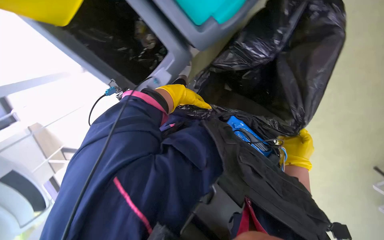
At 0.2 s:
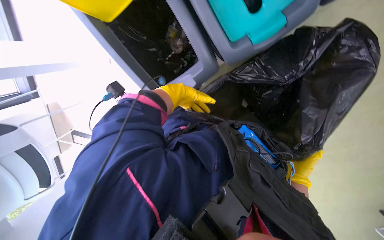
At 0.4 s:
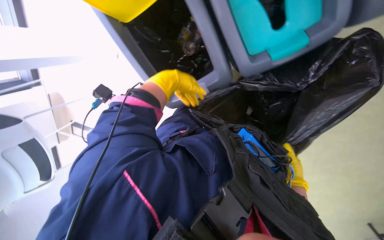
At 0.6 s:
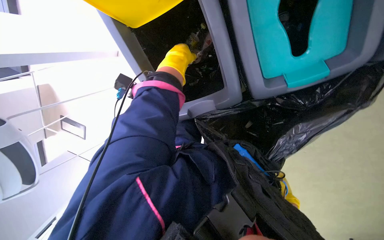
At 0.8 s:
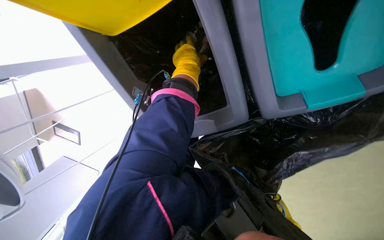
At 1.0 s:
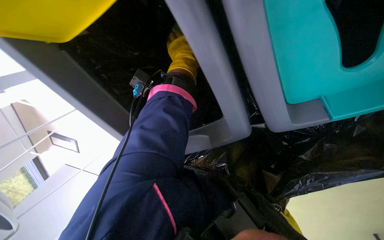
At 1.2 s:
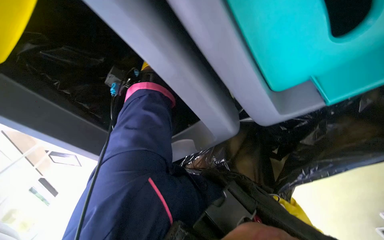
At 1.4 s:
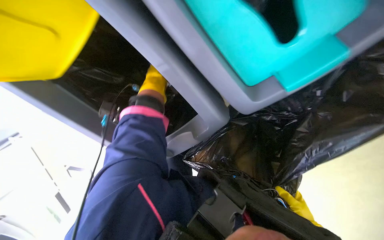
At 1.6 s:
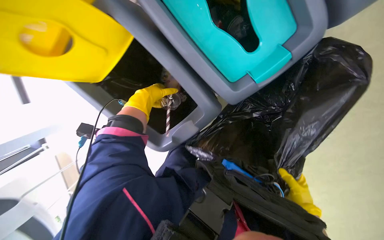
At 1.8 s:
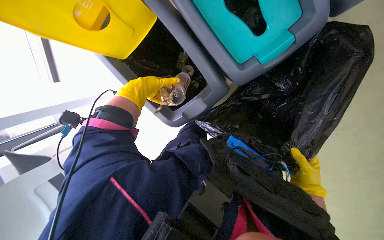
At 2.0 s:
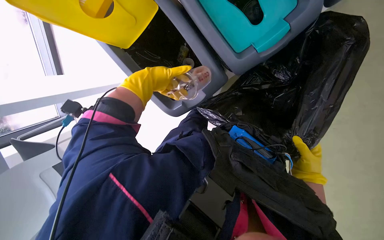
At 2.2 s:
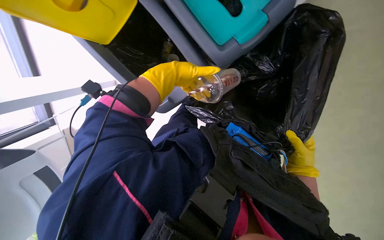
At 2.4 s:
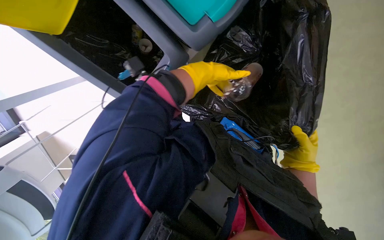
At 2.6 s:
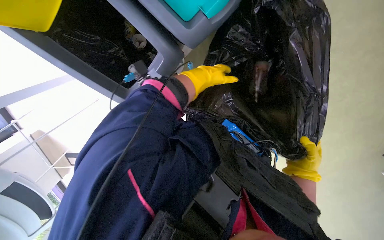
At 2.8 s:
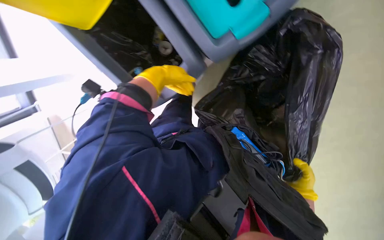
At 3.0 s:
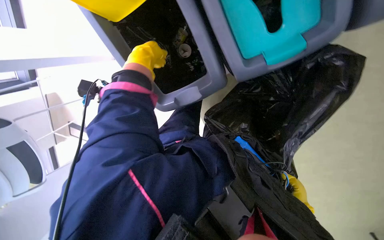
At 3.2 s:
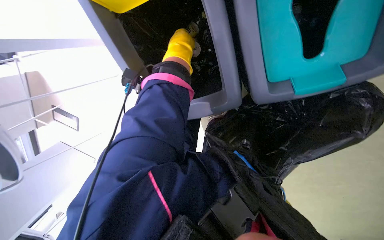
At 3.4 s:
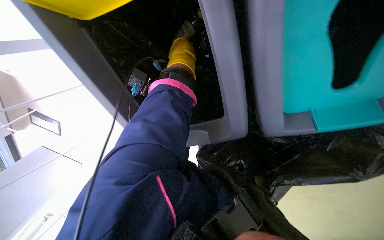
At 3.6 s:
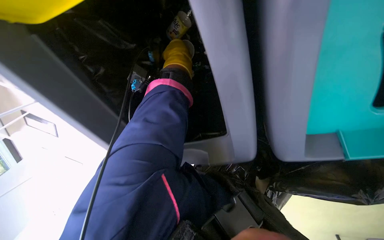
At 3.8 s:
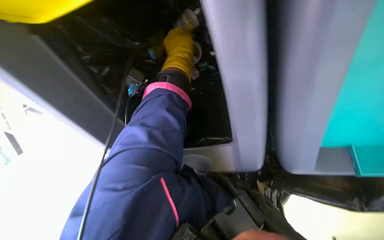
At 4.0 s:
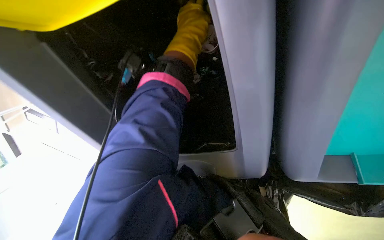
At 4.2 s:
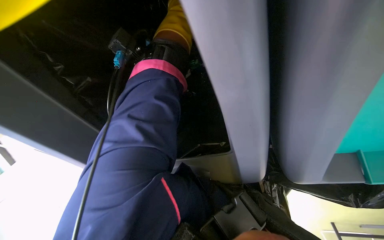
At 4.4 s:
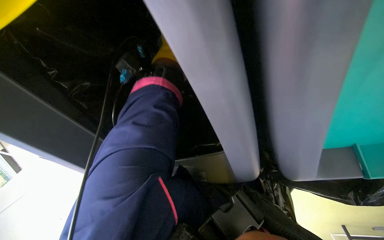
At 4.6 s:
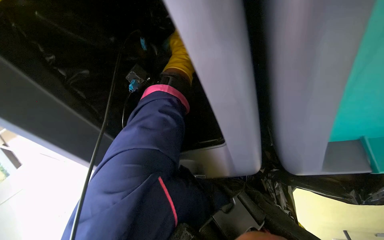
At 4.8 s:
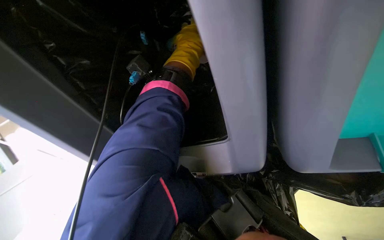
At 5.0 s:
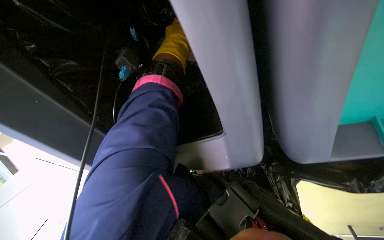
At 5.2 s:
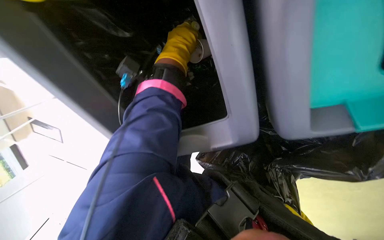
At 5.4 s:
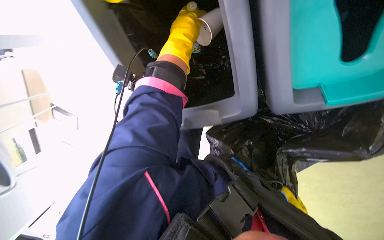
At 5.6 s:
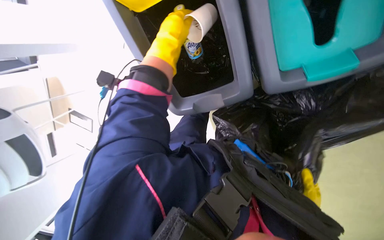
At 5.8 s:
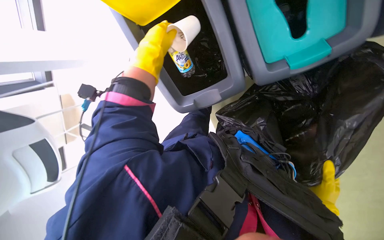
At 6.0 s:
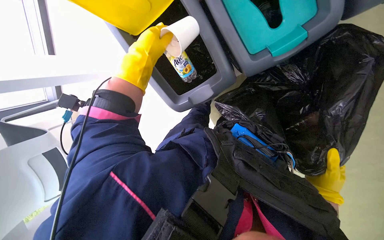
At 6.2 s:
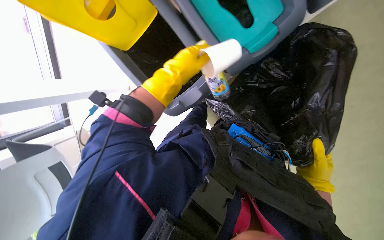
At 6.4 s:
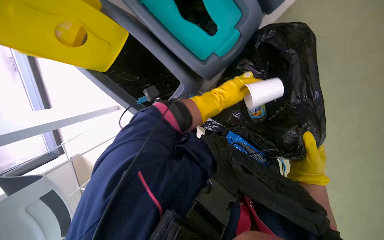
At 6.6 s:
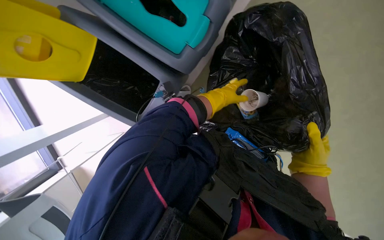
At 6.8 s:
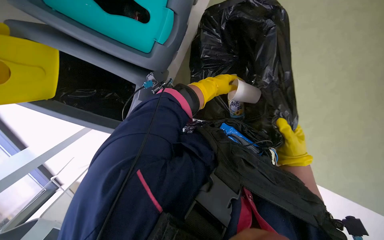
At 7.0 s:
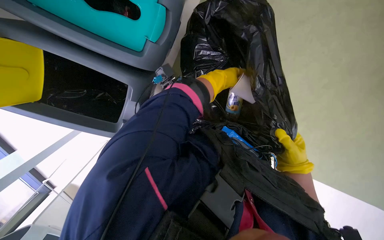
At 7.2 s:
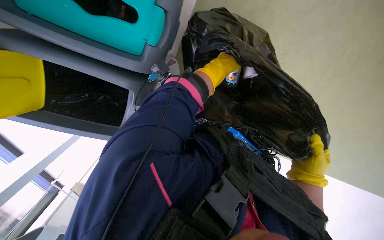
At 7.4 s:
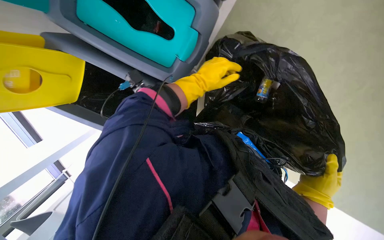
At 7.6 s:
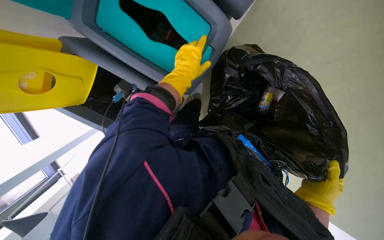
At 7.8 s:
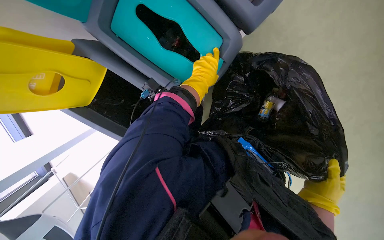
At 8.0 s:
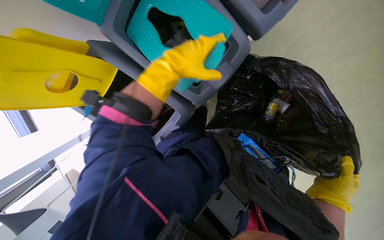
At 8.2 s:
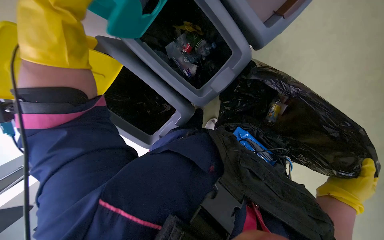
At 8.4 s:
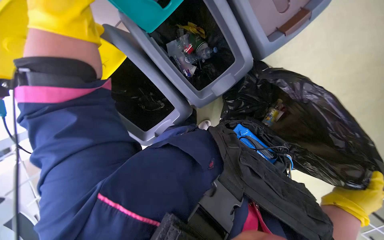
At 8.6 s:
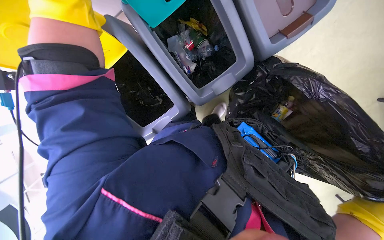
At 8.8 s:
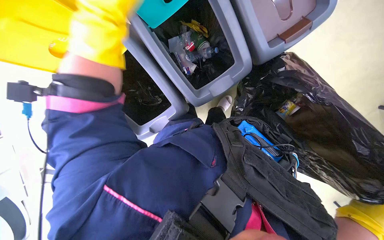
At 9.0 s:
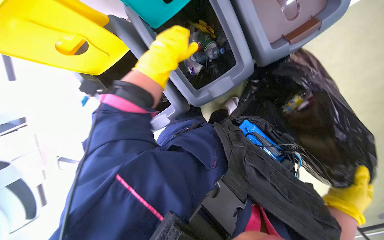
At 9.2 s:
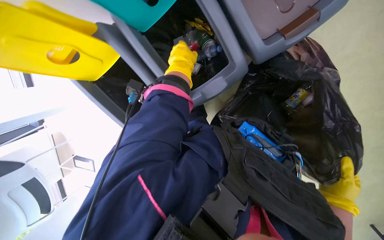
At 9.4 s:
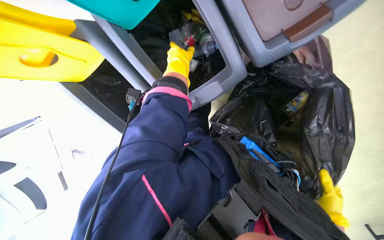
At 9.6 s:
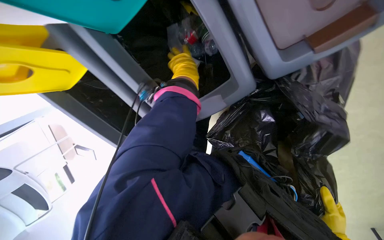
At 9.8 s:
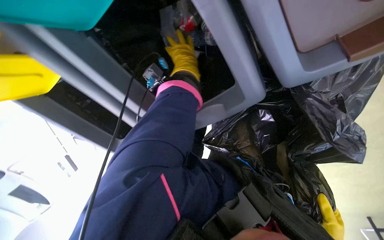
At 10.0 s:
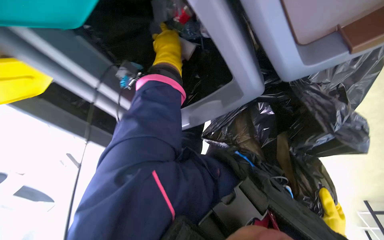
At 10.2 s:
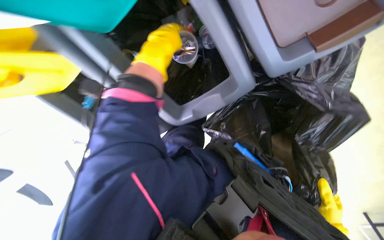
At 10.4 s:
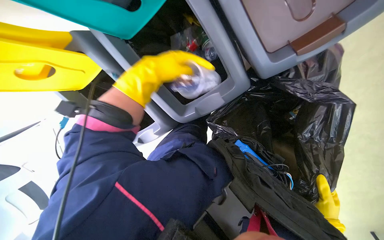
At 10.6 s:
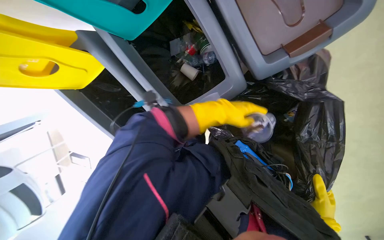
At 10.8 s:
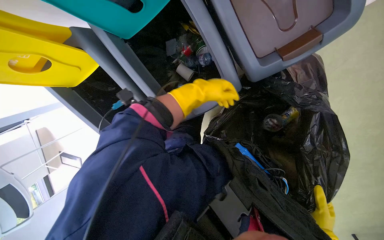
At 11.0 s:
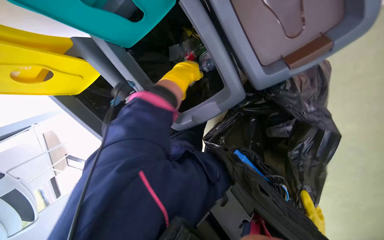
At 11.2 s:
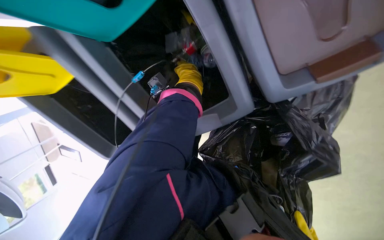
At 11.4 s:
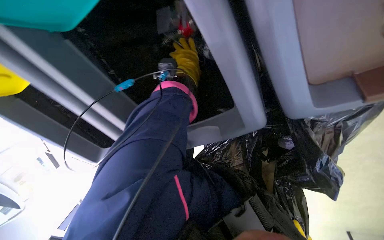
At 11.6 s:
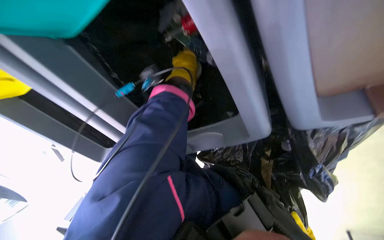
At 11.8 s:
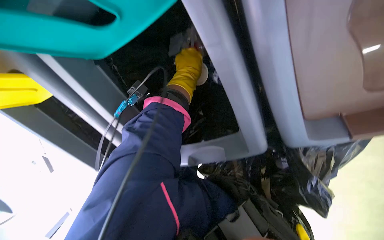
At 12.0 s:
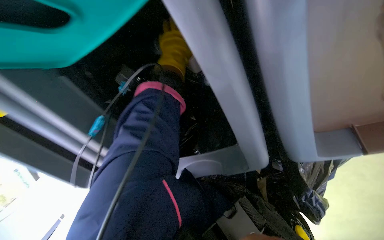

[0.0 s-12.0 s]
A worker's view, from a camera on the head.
Job: managing trash.
The whole recording: Collecting items from recycling bins. The worker collects various items from recycling bins and places them into a trash bag.
0.0 to 1.6 s: The left hand heads to the left, covering roughly 15 cm.
1.6 to 3.0 s: The left hand goes roughly 15 cm up the picture and nearer to the camera, and moves approximately 25 cm to the right and comes back.
3.0 to 4.4 s: The left hand moves up the picture and to the right, some 15 cm, and travels farther from the camera and back again, about 10 cm each way.
4.4 to 6.0 s: The left hand moves down the picture, roughly 10 cm, and reaches about 10 cm farther from the camera, then returns.
6.0 to 7.6 s: The right hand is displaced nearer to the camera and to the left by roughly 25 cm.
9.0 to 10.4 s: The left hand reaches about 15 cm farther from the camera, then returns.
10.4 to 12.0 s: The left hand reaches about 30 cm farther from the camera, then returns.

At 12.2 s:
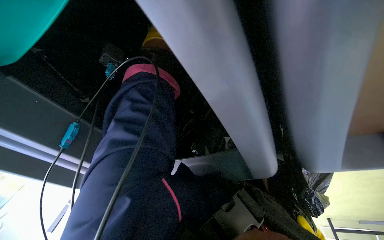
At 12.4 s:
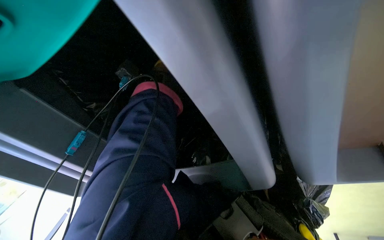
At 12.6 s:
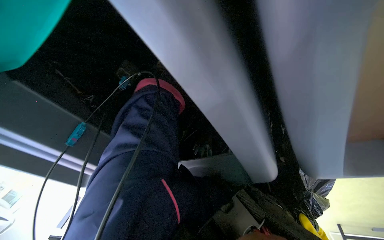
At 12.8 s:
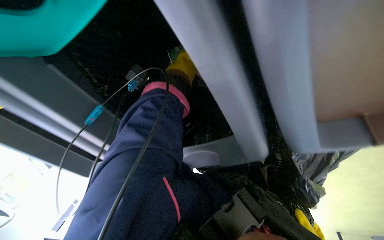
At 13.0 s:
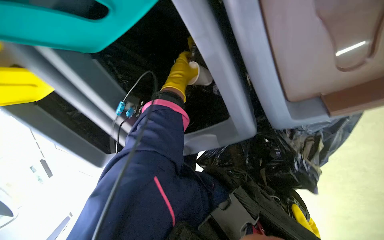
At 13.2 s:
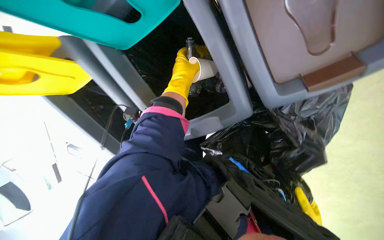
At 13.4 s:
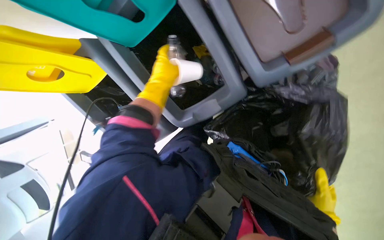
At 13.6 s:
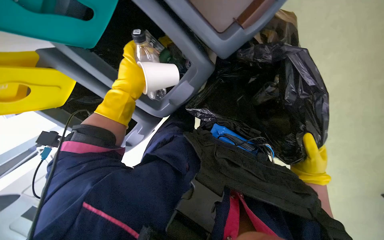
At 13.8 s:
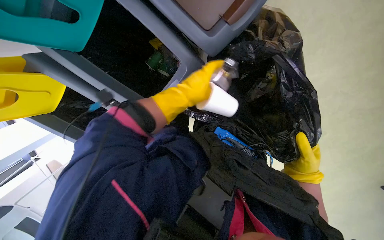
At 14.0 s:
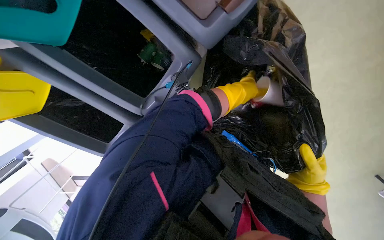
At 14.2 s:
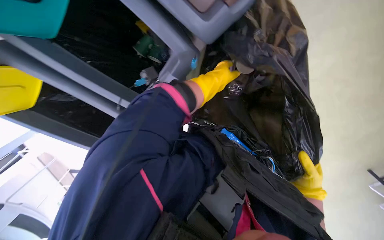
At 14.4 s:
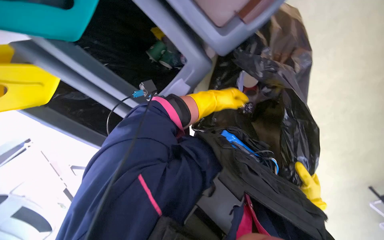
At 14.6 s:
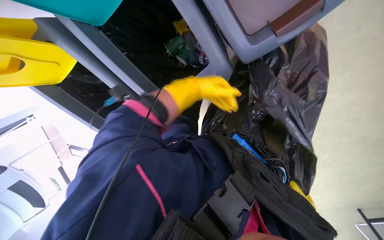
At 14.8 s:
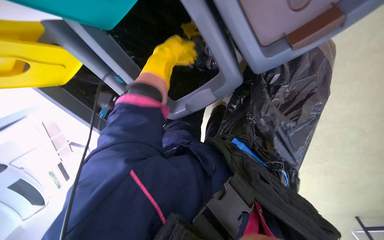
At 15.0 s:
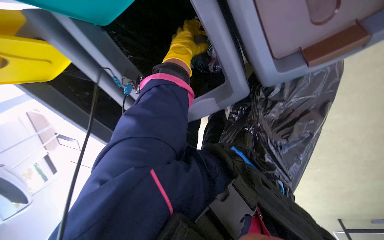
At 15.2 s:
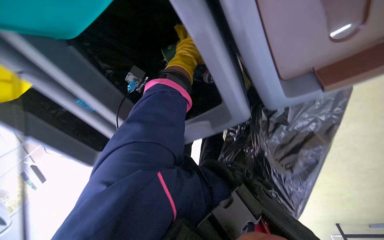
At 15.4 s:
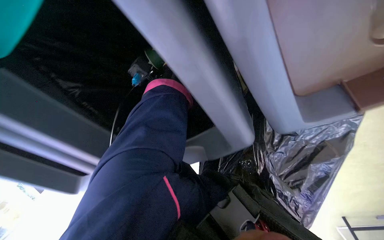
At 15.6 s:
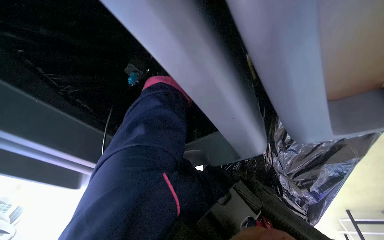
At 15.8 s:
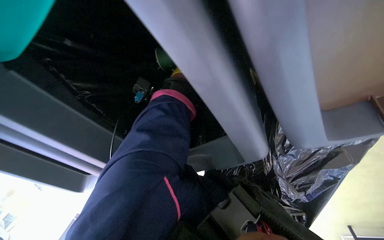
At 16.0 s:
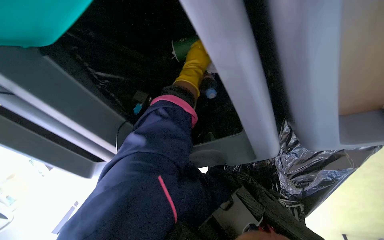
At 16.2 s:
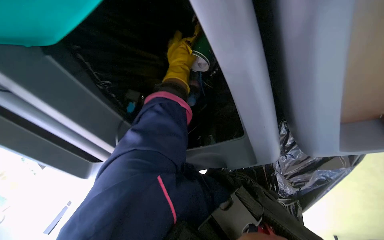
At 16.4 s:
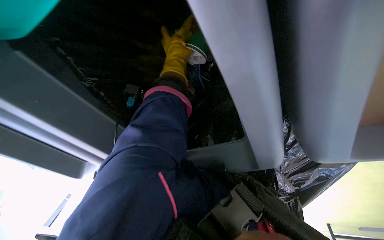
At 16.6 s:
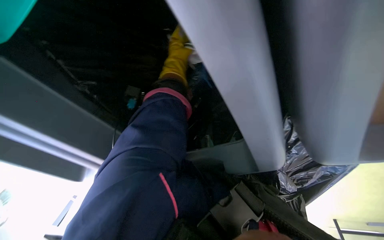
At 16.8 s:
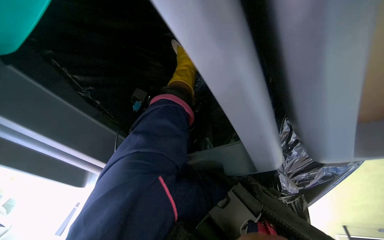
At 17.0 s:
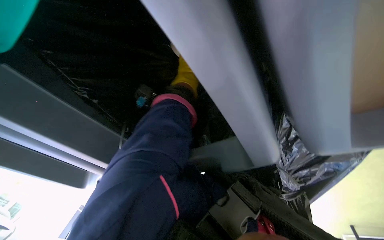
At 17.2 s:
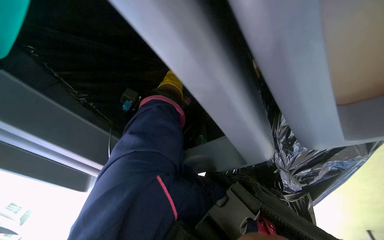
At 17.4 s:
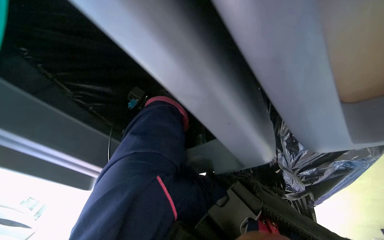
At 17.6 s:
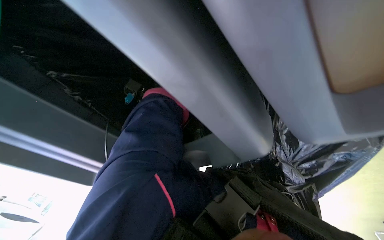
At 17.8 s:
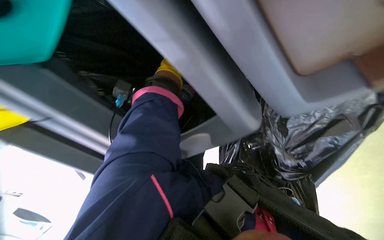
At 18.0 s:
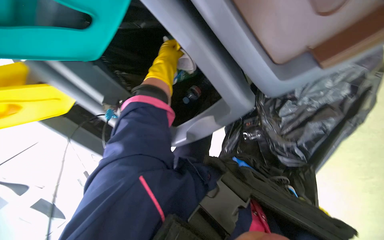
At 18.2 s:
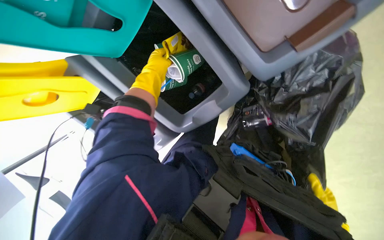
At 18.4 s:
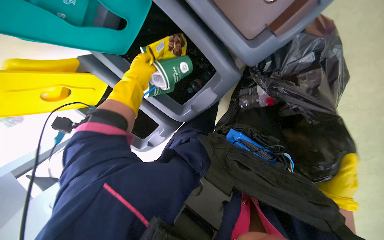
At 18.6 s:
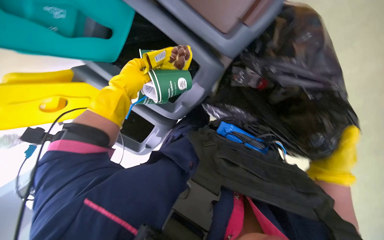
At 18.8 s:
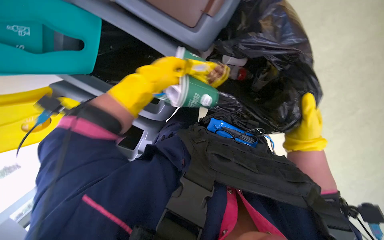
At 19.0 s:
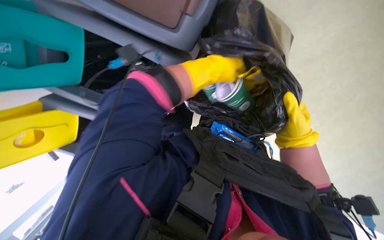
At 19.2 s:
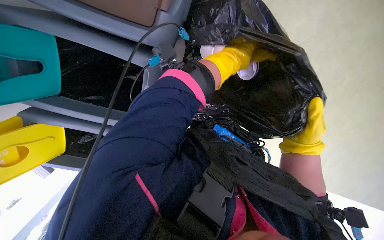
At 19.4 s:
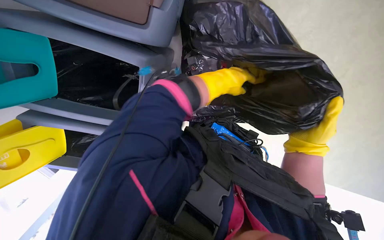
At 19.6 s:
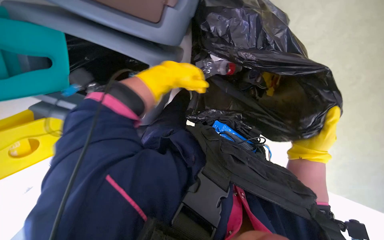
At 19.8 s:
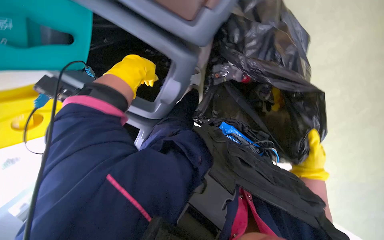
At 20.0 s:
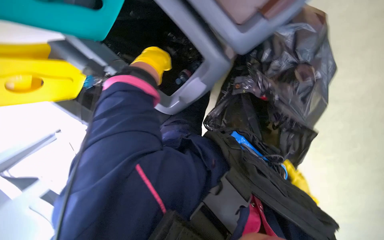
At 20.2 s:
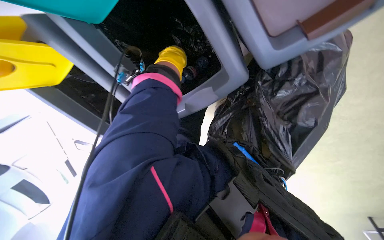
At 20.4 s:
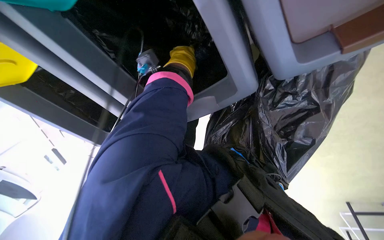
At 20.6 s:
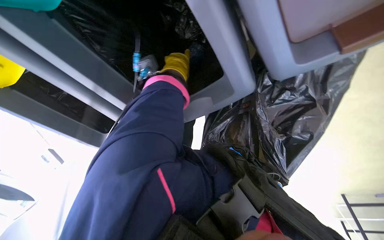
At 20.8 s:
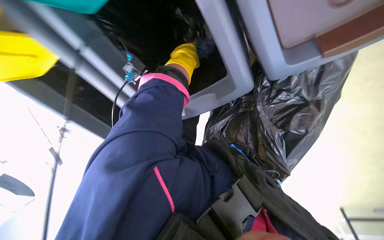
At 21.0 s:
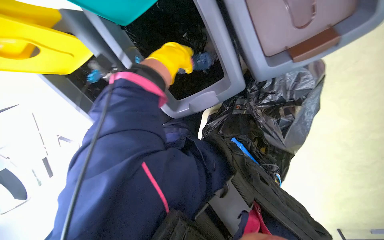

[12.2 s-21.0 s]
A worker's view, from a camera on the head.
Job: managing trash.
The whole recording: Collecting items from recycling bins. The worker collects various items from recycling bins and places them into a trash bag.
12.2 to 13.6 s: The view tips upward by about 15 degrees. The left hand moves down the picture and nearer to the camera, about 40 cm.
13.6 to 15.2 s: The left hand heads up the picture and farther from the camera, covering roughly 25 cm.
15.2 to 16.6 s: The left hand goes farther from the camera and returns, about 40 cm each way.
18.0 to 19.6 s: The left hand swings left and right, roughly 35 cm each way, with 2 reversals.
